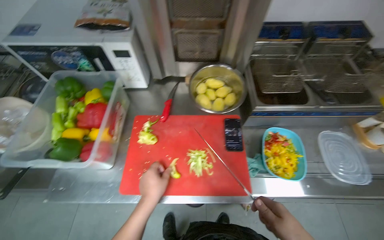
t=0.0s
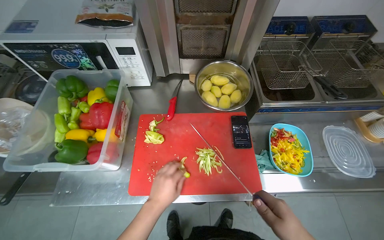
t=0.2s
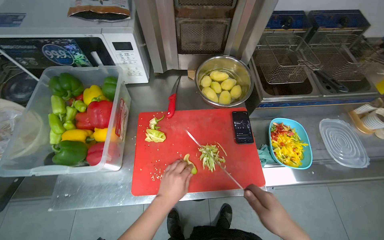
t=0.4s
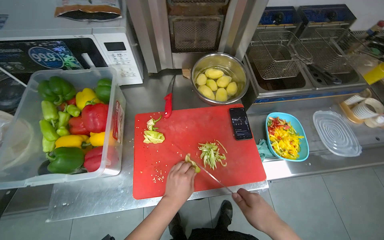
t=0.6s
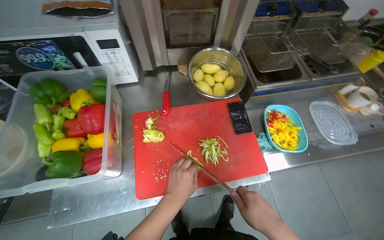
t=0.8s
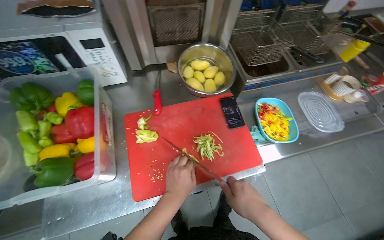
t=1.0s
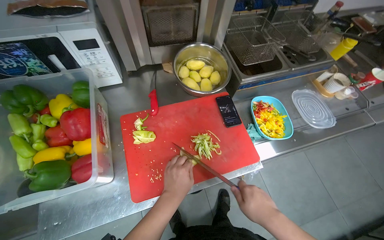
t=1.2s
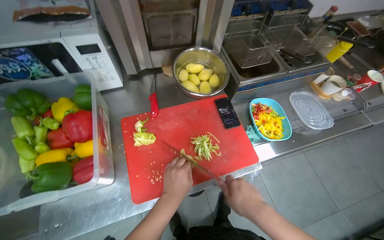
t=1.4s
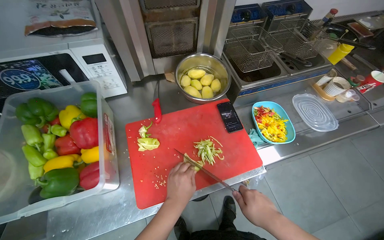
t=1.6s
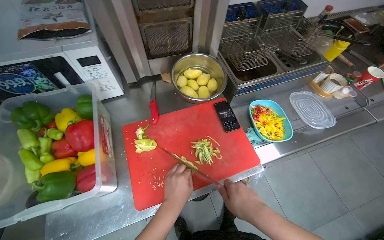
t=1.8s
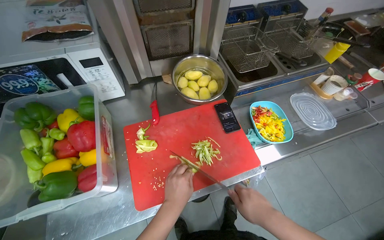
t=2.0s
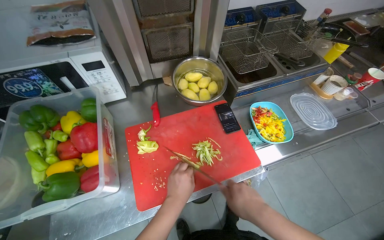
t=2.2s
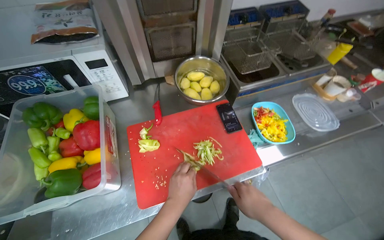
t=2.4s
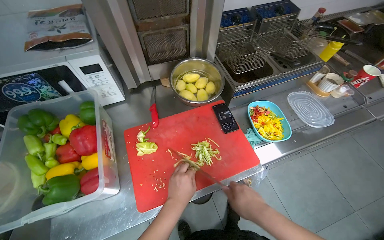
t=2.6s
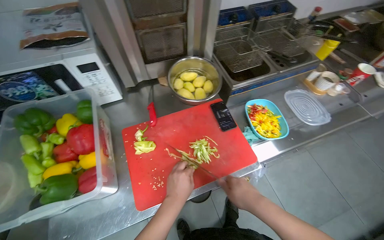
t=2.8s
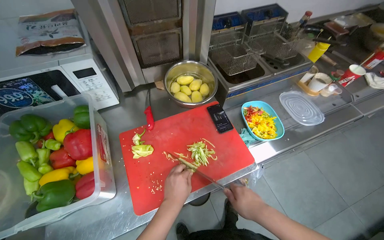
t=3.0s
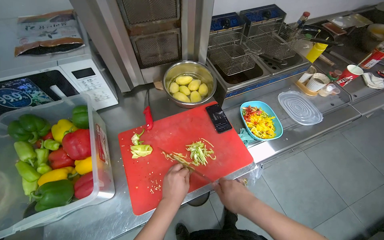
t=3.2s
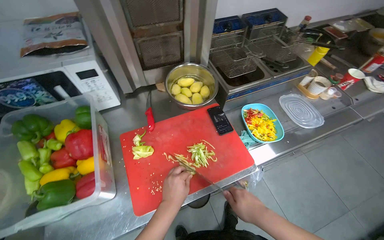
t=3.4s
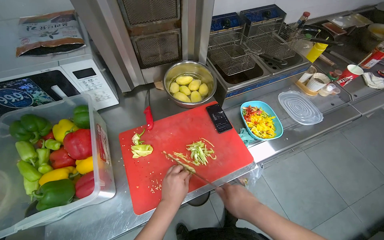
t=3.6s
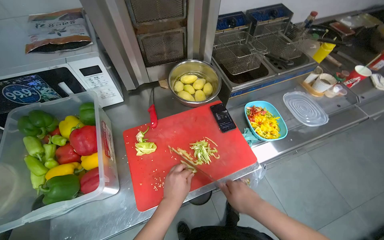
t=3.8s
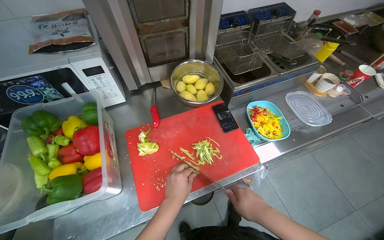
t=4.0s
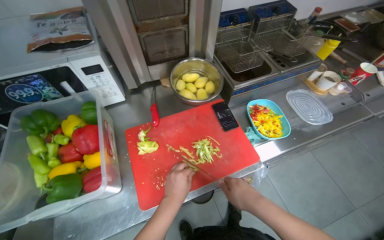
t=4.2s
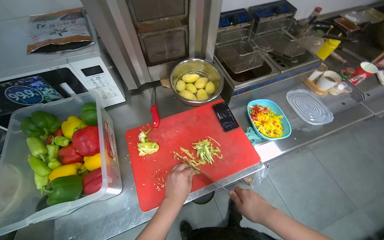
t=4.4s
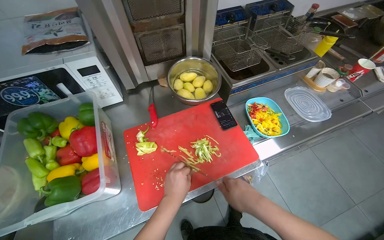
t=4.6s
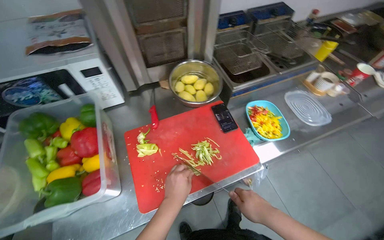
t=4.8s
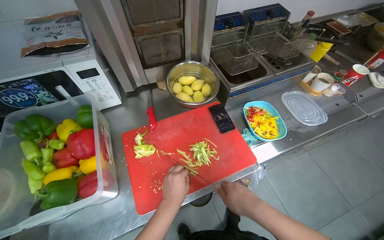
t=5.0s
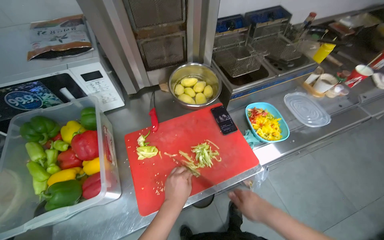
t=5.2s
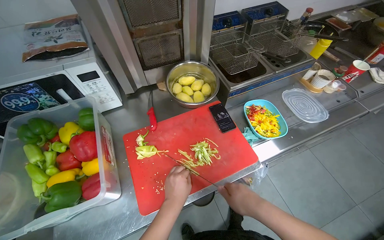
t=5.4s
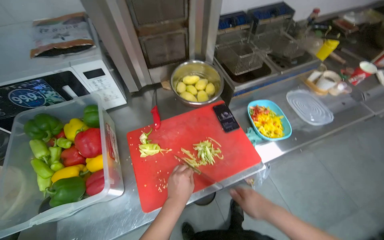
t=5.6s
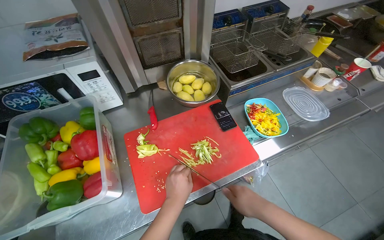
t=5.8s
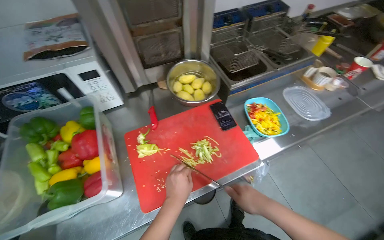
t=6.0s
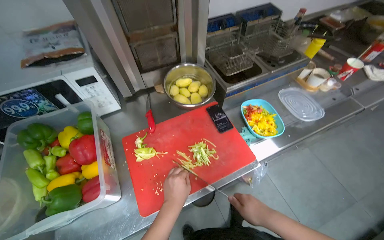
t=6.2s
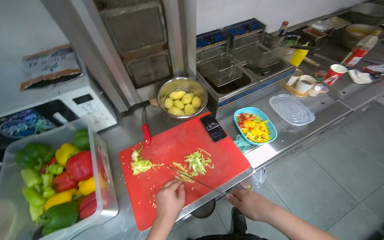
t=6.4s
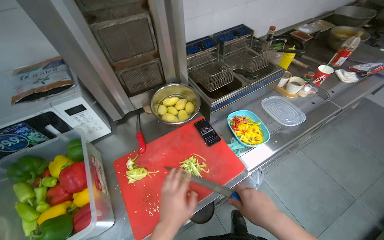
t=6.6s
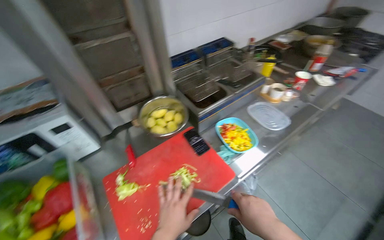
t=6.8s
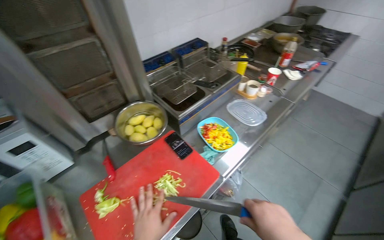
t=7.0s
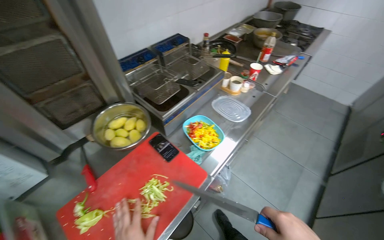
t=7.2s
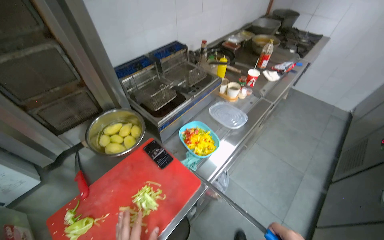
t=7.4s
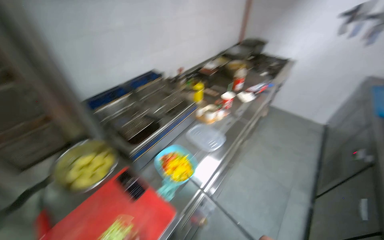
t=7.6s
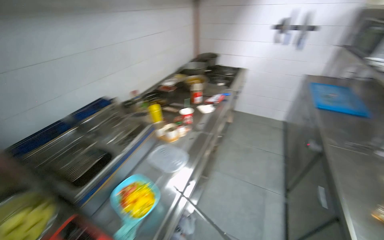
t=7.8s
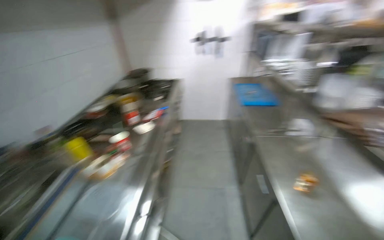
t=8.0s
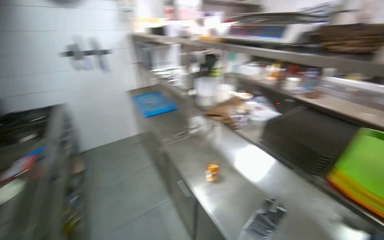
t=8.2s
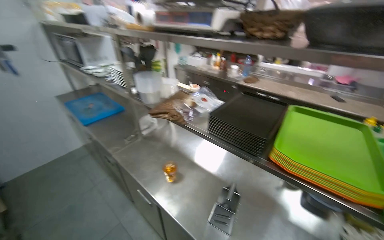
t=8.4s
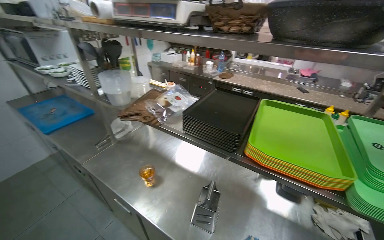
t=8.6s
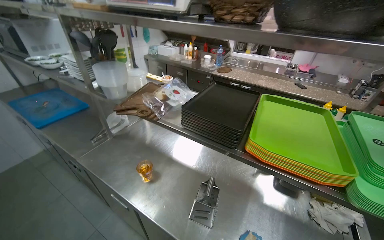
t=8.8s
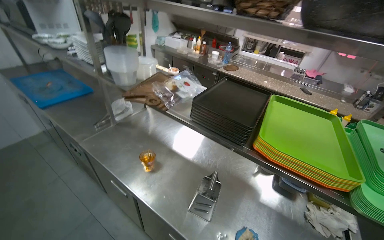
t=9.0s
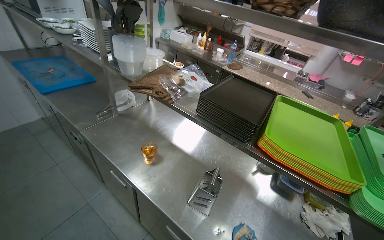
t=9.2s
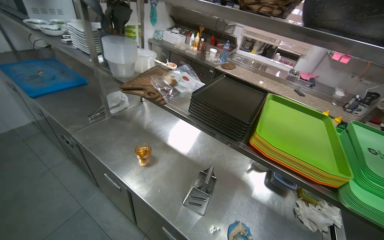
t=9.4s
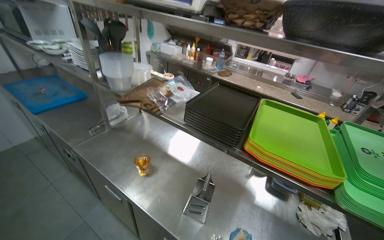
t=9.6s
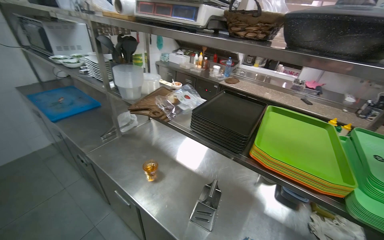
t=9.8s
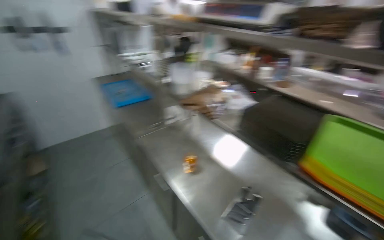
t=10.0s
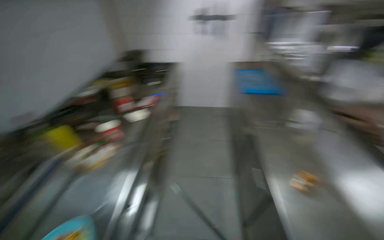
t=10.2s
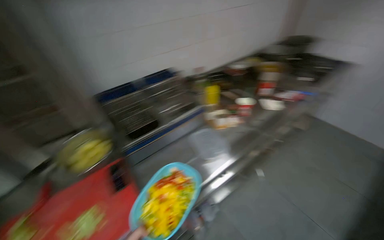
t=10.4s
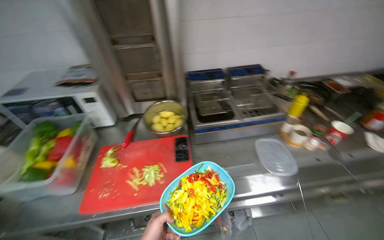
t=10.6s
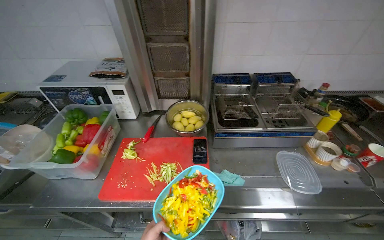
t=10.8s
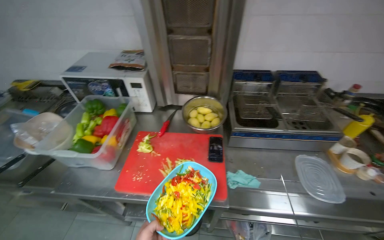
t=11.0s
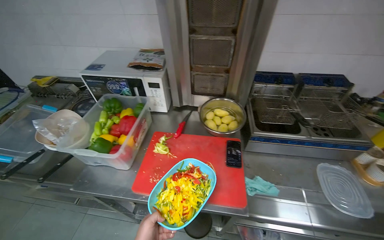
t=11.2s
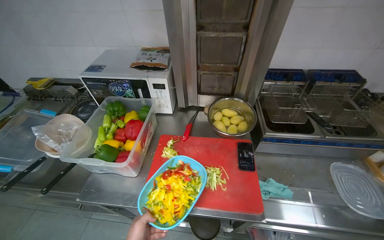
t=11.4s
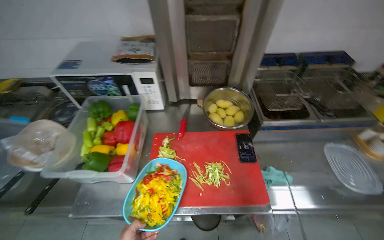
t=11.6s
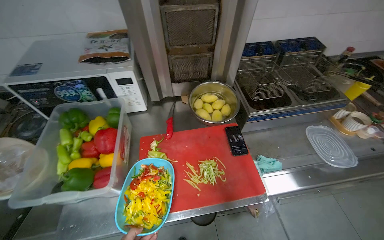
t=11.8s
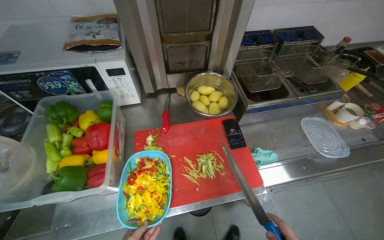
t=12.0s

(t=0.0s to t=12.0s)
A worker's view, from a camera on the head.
Job: preparing food.
The whole recording: Cutting bell peppers. The worker cuts bell peppers into strips on a red cutting board and transfers them to a container.
t=0.0s - t=1.6s: The head turns to the right by about 20 degrees.
t=1.6s - t=6.0s: The hands make small movements and keep their place.
t=6.0s - t=7.6s: The wearer looks some 30 degrees further to the right. The view tips upward by approximately 15 degrees.
t=7.6s - t=9.0s: The wearer moves approximately 60 cm. The head turns to the right by roughly 95 degrees.
t=9.0s - t=10.4s: The wearer's head swings some 110 degrees to the left.
t=10.4s - t=12.0s: The head travels about 50 cm. The wearer's head swings approximately 25 degrees to the left. The view tilts approximately 20 degrees downward.

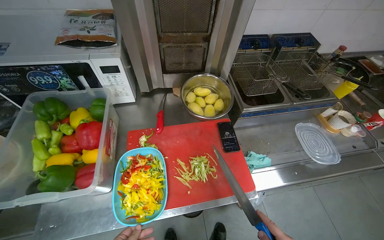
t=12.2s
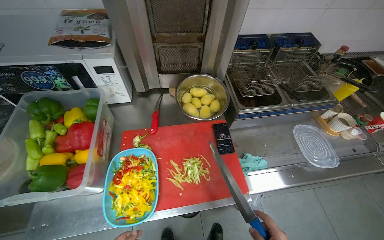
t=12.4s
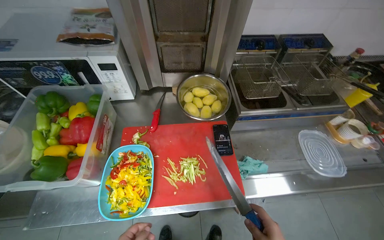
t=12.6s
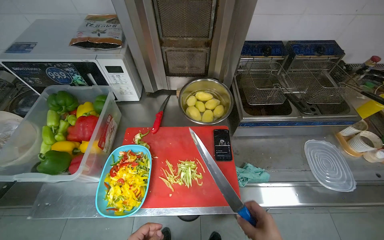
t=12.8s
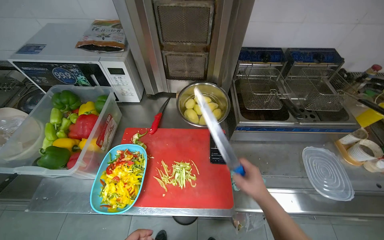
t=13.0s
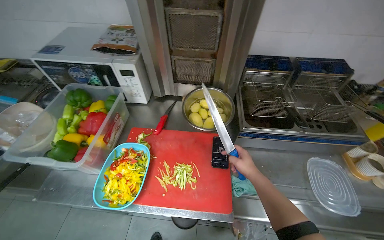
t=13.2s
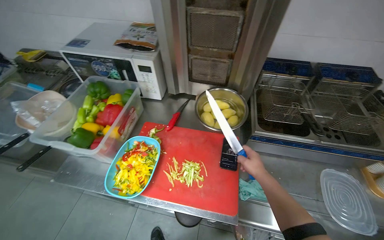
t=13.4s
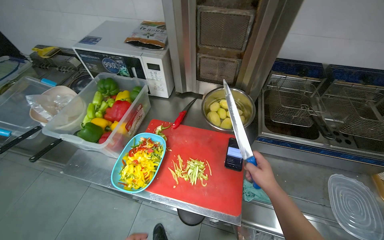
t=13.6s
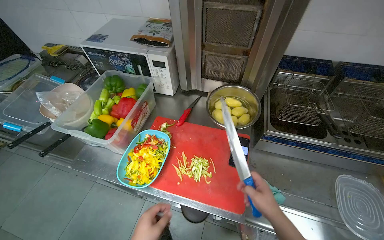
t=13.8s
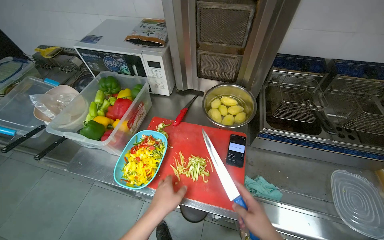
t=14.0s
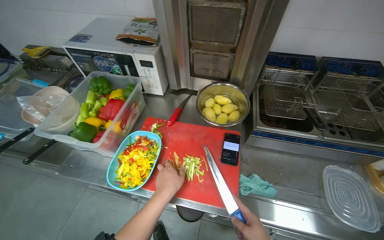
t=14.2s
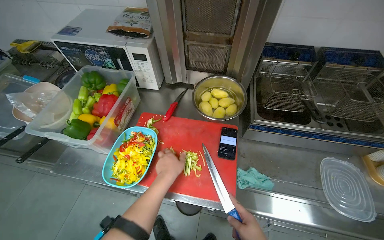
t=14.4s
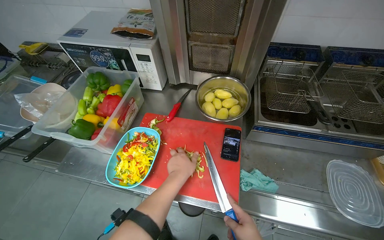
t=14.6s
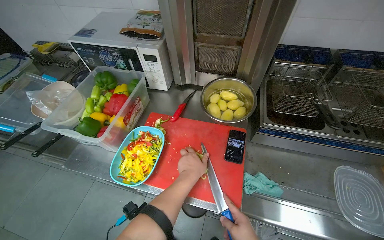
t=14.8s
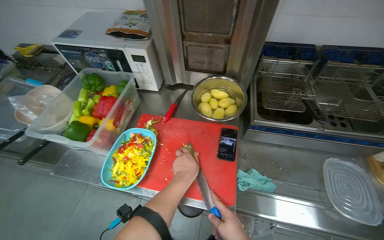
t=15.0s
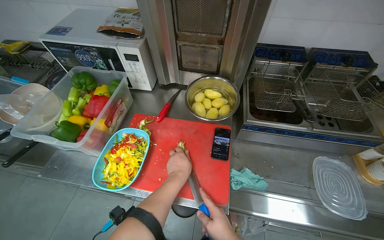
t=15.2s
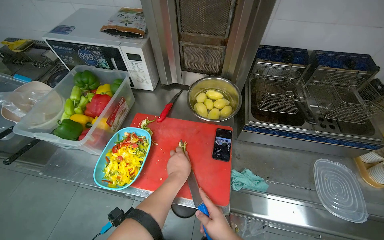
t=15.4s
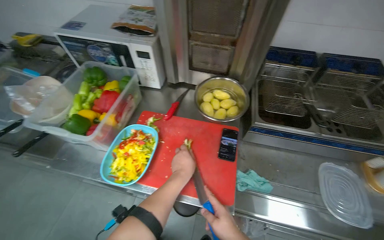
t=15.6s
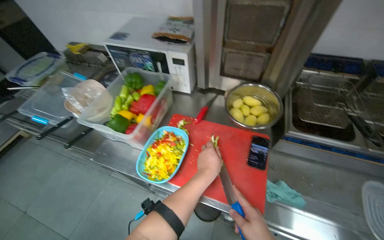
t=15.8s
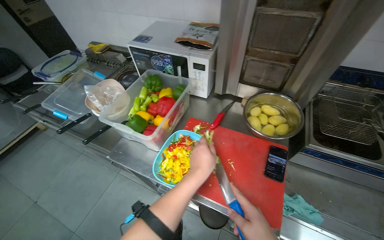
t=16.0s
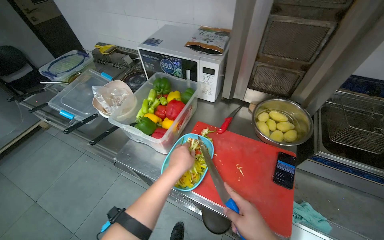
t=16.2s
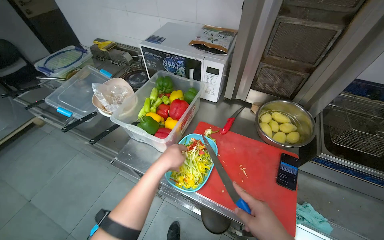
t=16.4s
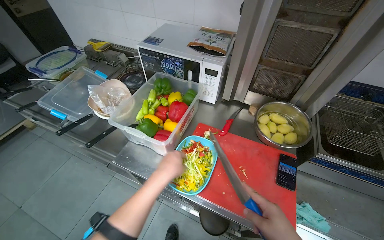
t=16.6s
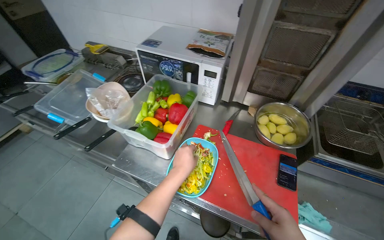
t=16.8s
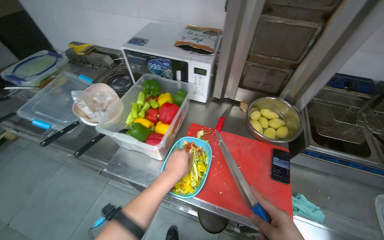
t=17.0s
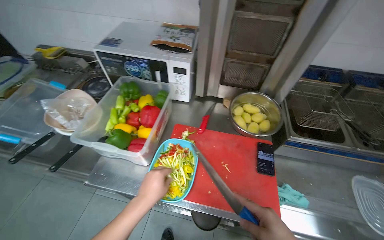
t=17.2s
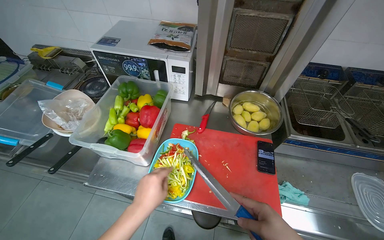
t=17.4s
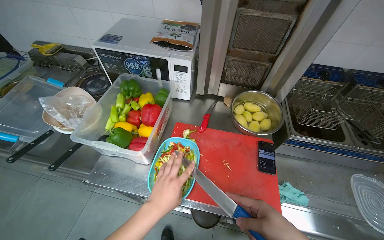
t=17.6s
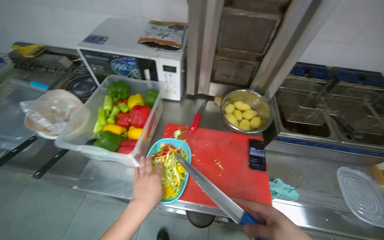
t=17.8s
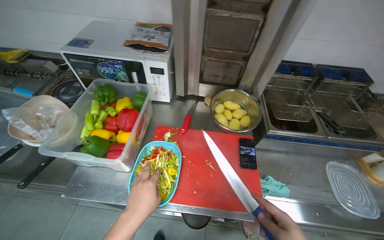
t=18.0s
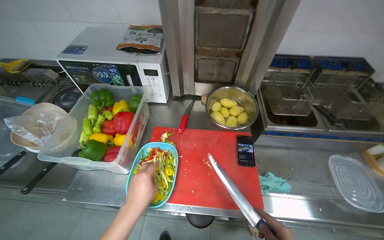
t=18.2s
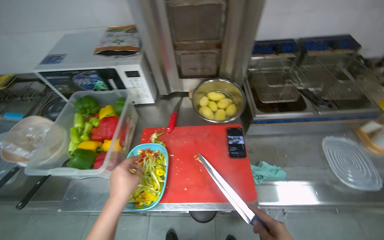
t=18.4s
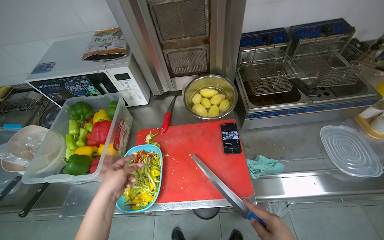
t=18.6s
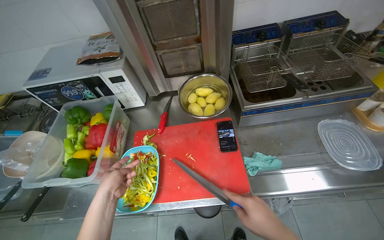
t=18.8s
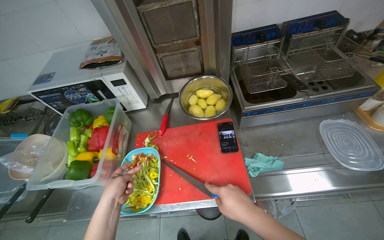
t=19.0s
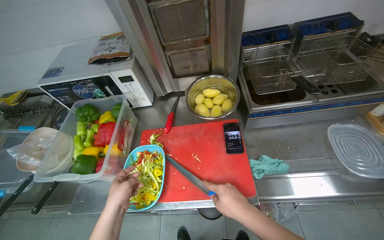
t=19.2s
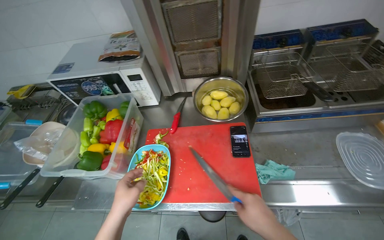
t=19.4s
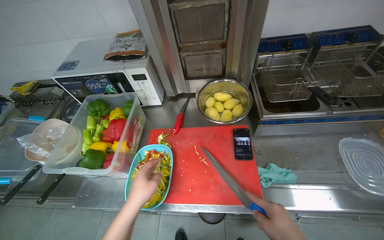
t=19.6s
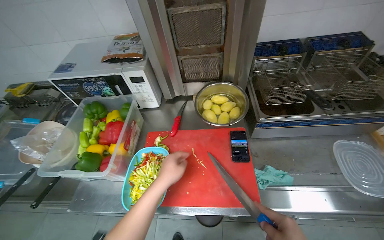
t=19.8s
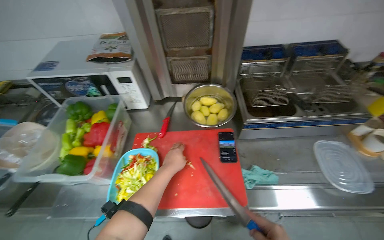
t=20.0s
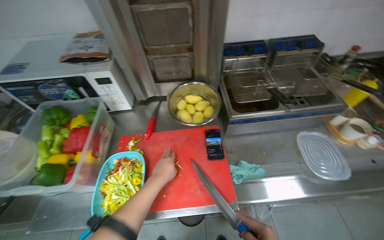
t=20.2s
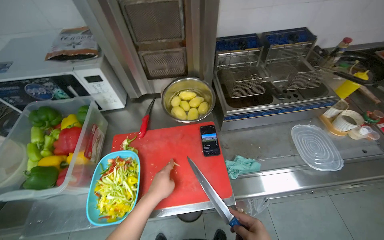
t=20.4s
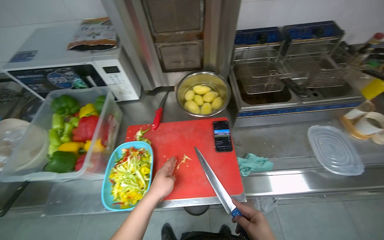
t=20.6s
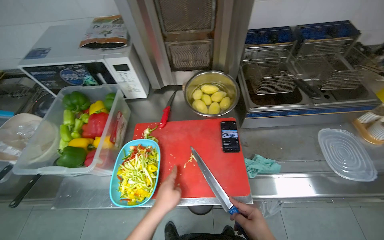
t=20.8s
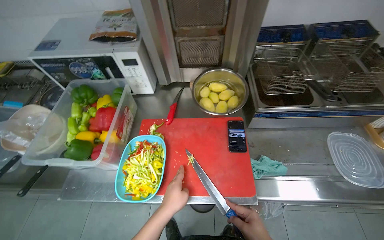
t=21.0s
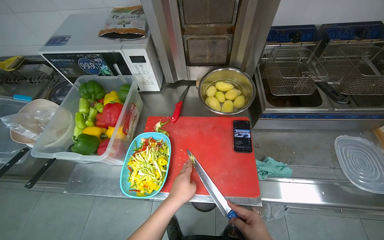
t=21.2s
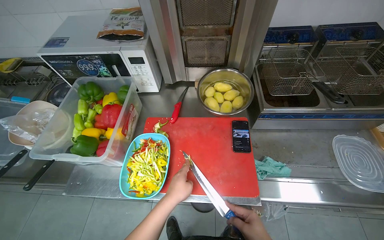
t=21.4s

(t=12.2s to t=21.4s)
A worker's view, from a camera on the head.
Job: preparing food.
The whole recording: Cutting bell peppers. The worker cuts bell peppers into strips on a red cutting board and transfers them to a container.
t=12.2s - t=13.8s: The wearer looks roughly 25 degrees further to the left.
t=18.4s - t=19.8s: The left hand moves to the right, roughly 10 cm.
